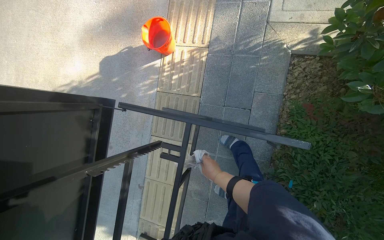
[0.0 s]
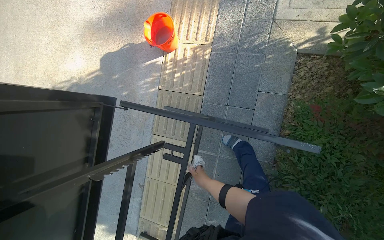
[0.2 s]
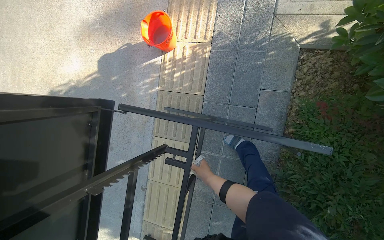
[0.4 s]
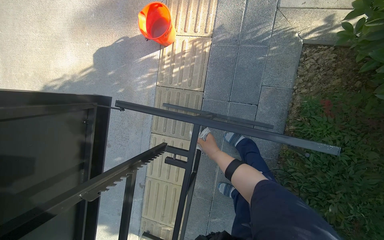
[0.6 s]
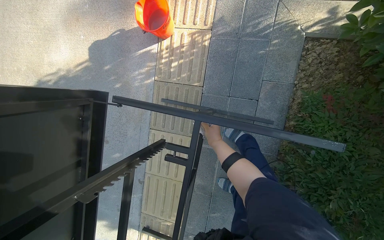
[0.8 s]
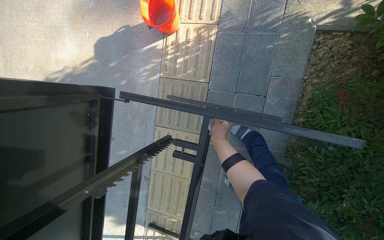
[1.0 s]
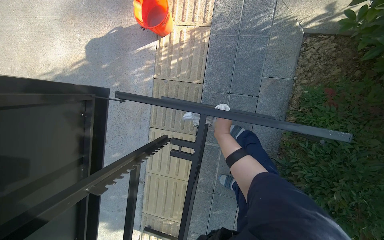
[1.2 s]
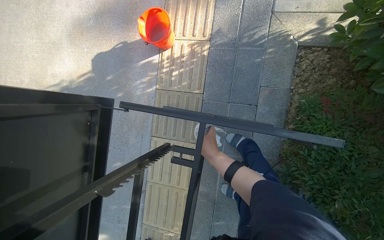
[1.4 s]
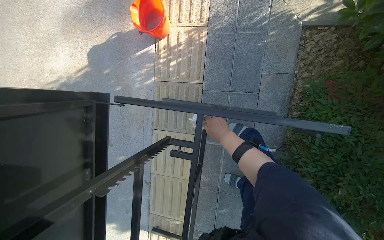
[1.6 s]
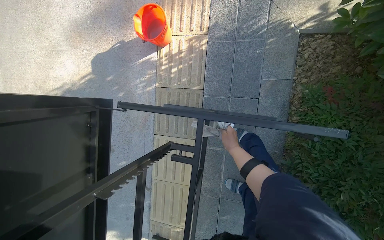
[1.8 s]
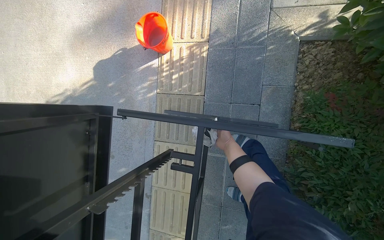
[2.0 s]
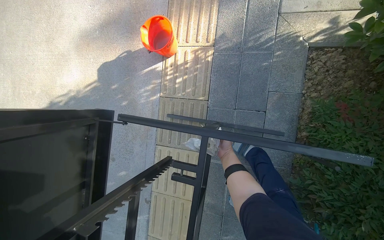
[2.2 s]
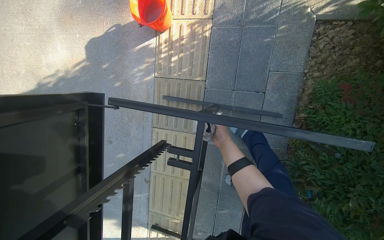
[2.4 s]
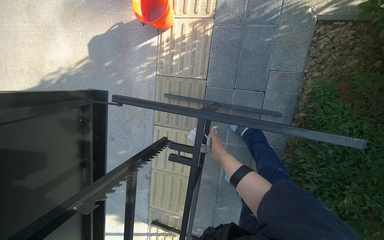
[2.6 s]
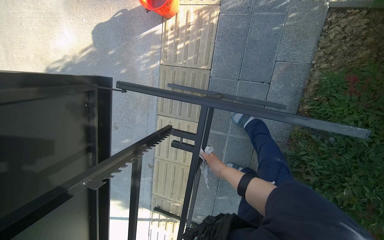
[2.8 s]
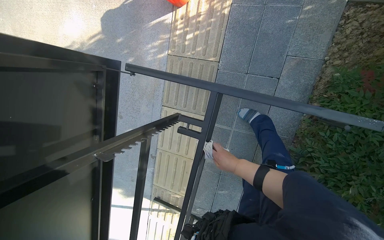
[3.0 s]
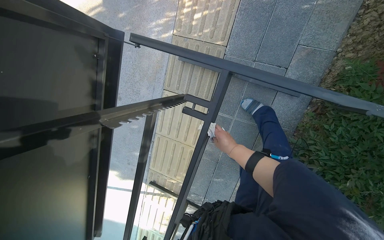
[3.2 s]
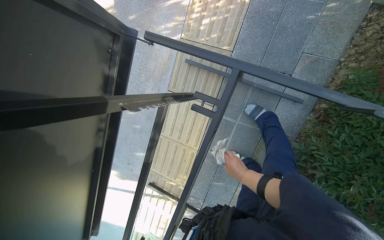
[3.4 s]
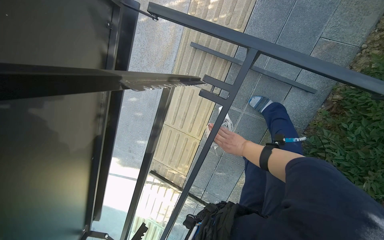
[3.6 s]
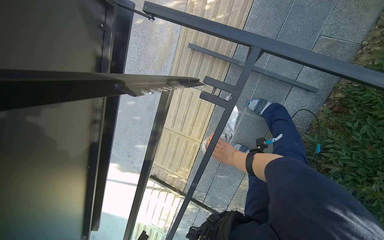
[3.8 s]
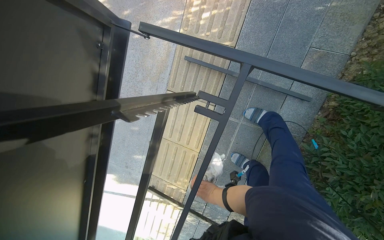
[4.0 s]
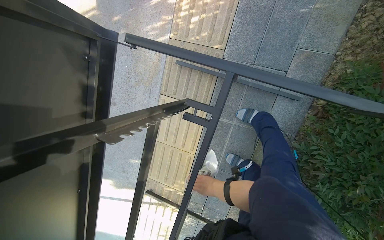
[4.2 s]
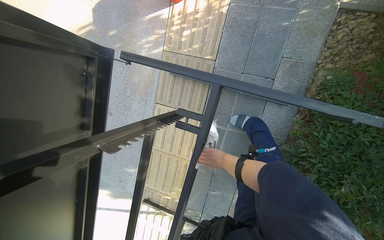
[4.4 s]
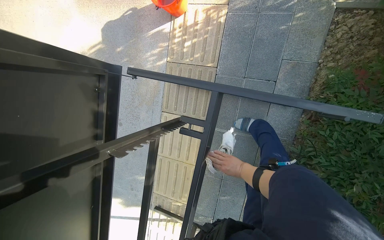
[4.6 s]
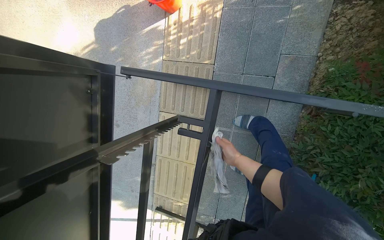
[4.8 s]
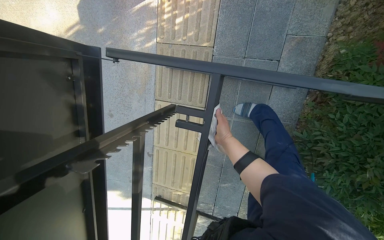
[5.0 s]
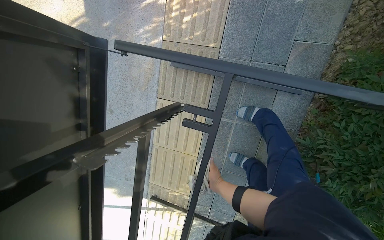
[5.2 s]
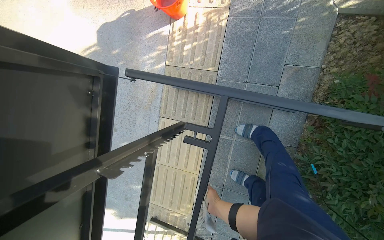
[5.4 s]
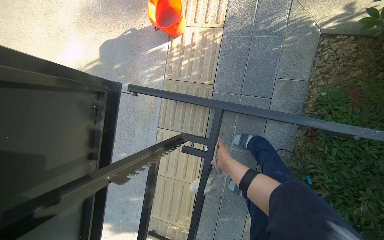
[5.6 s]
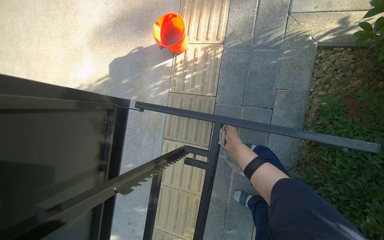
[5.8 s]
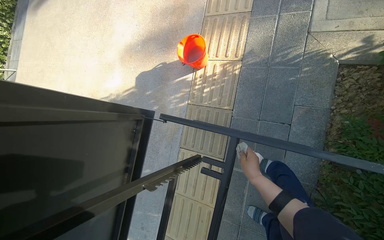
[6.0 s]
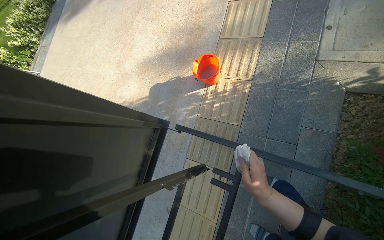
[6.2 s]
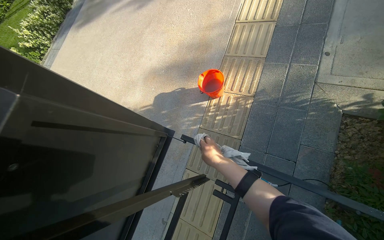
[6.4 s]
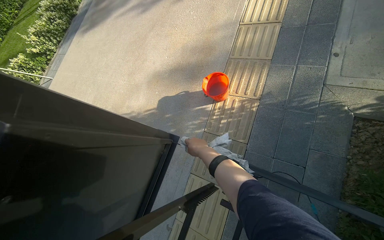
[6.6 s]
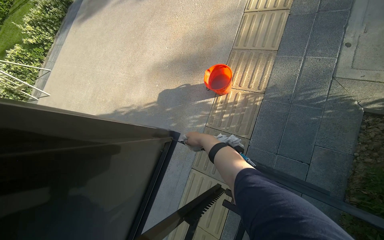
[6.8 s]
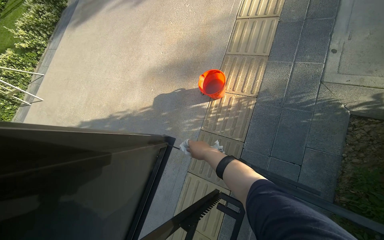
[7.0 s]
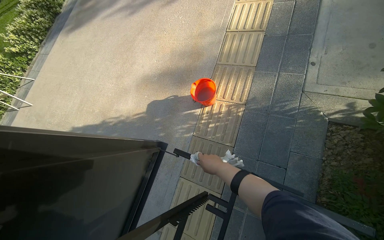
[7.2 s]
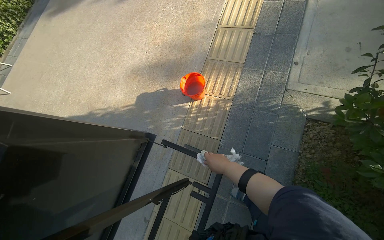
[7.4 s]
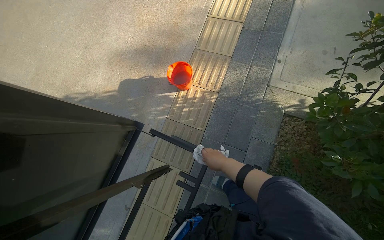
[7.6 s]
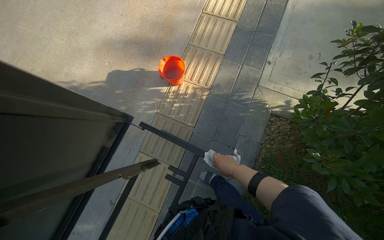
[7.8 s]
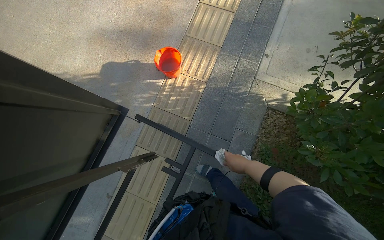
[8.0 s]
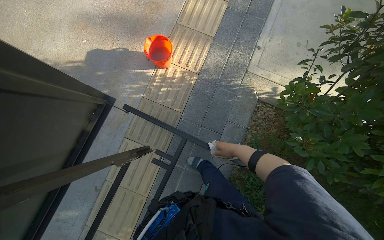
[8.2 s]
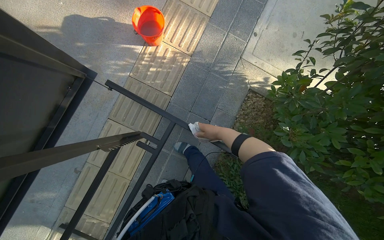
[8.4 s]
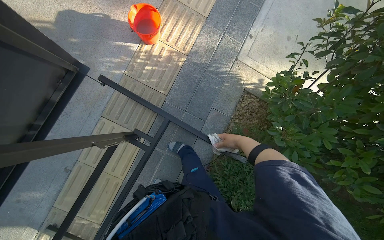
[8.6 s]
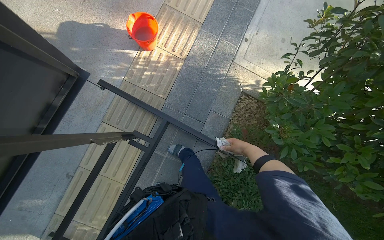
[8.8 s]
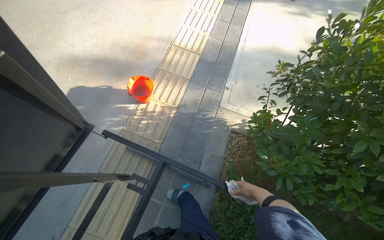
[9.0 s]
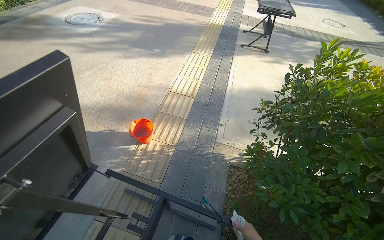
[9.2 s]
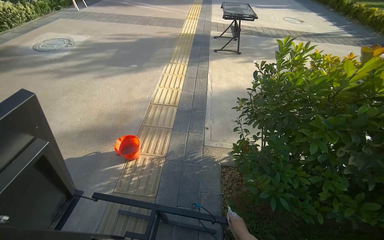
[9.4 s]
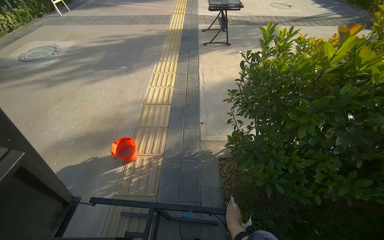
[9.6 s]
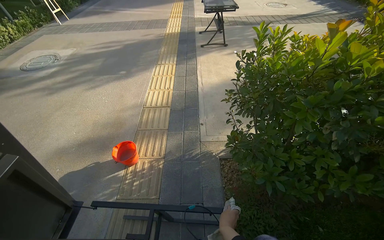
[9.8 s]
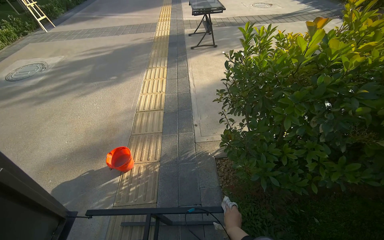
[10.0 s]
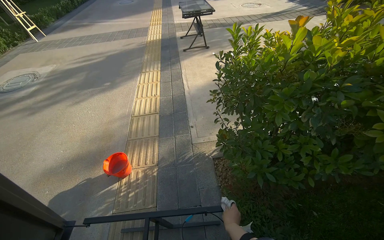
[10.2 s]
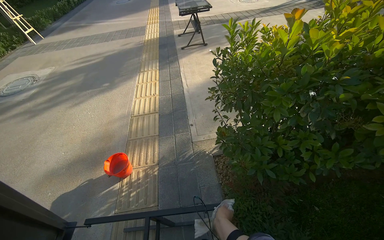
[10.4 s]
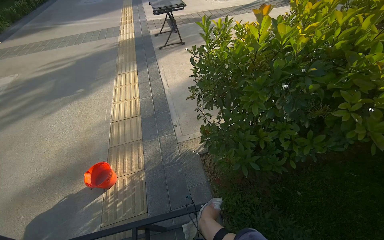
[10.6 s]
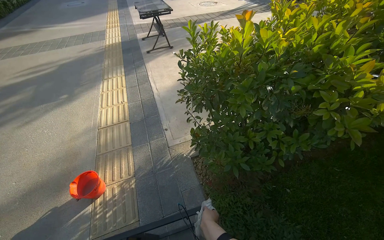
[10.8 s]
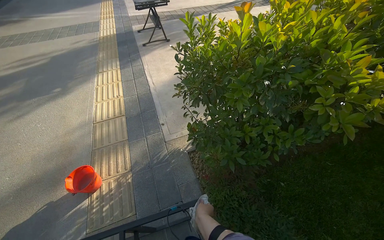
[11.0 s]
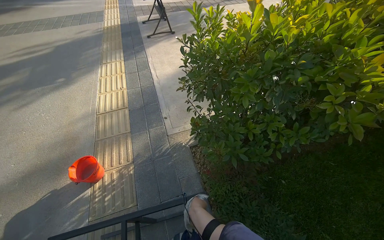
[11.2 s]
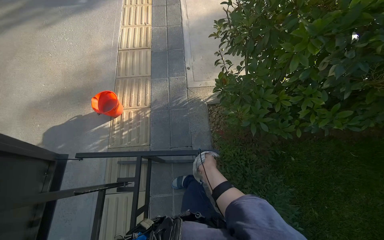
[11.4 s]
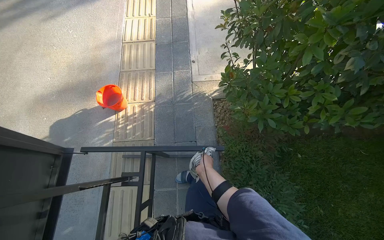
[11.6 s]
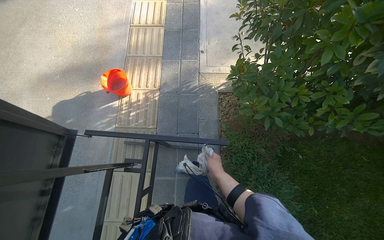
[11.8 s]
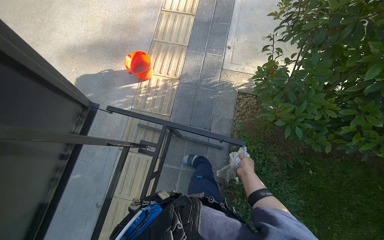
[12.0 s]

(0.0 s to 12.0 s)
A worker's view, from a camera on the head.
Job: wiping surfaces.
The whole recording: Cleaning table frame and underside. The worker wipes the frame and underside of the display table with a cloth.
0.0 s - 1.6 s: The right hand moves up the picture, approximately 15 cm.
1.6 s - 3.0 s: The right hand shifts about 15 cm down the picture, and goes farther from the camera and returns, roughly 20 cm each way.
3.0 s - 4.4 s: The right hand shifts approximately 15 cm farther from the camera, and goes down the picture and returns, roughly 20 cm each way.
4.4 s - 6.0 s: The view tilts about 15 degrees upward. The right hand goes up and down the picture, approximately 25 cm each way, reversing 2 times.
6.0 s - 7.6 s: The right hand goes nearer and farther, roughly 15 cm each way, reversing 2 times.
7.6 s - 9.0 s: The camera sweeps to the right, by some 15 degrees. The right hand travels to the right and down the picture by approximately 35 cm.
9.0 s - 10.4 s: The view tilts about 20 degrees upward. The scene turns approximately 30 degrees counterclockwise in the picture.
10.4 s - 12.0 s: The camera pitches downward, by roughly 25 degrees.

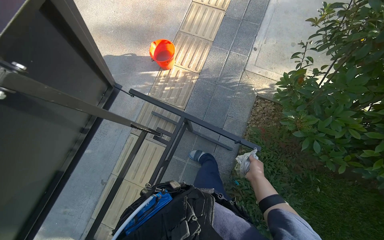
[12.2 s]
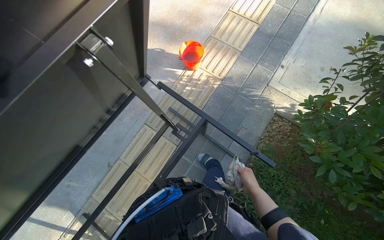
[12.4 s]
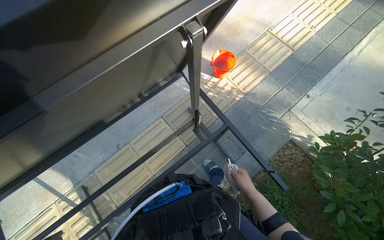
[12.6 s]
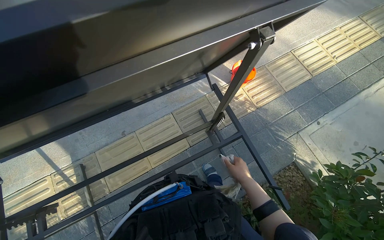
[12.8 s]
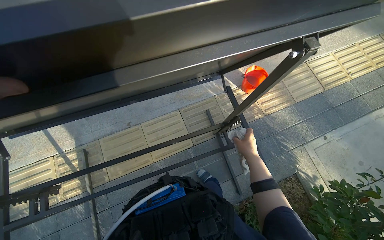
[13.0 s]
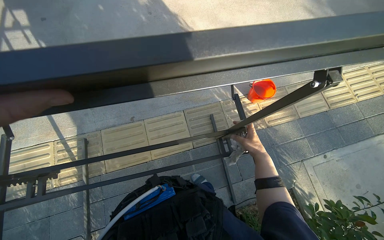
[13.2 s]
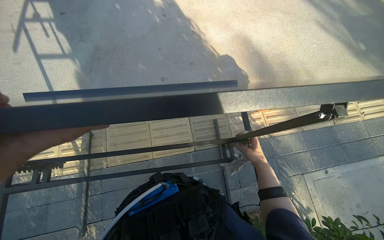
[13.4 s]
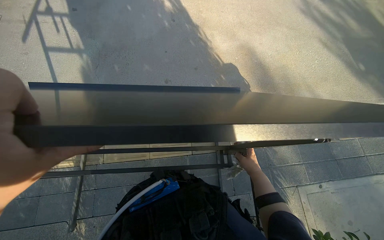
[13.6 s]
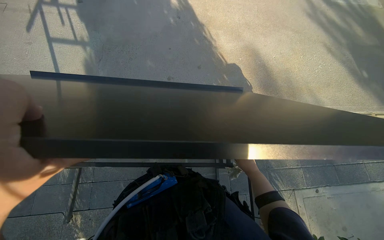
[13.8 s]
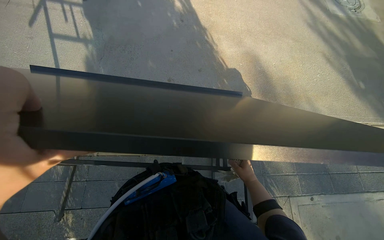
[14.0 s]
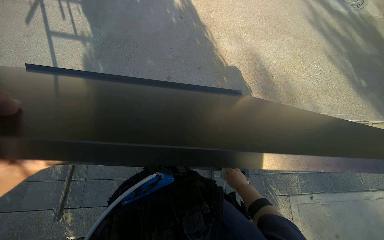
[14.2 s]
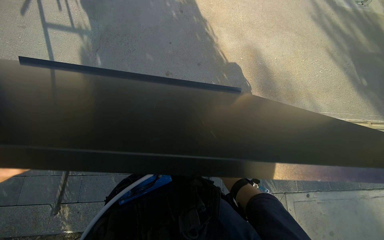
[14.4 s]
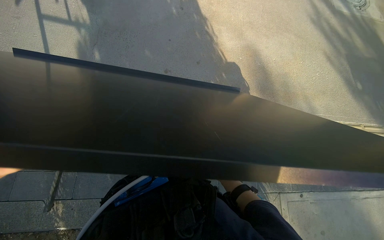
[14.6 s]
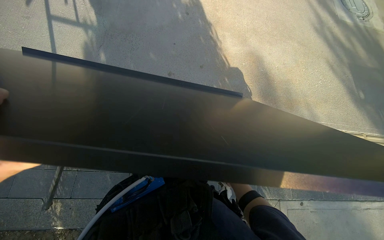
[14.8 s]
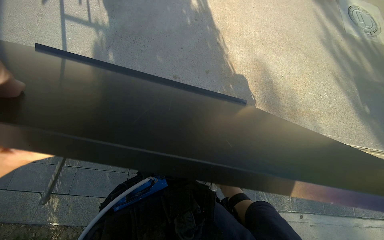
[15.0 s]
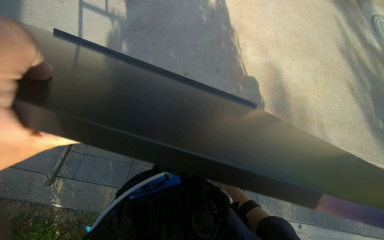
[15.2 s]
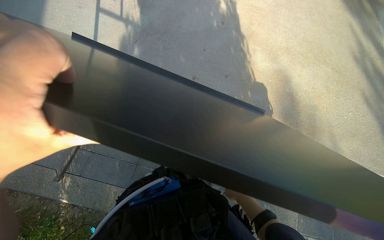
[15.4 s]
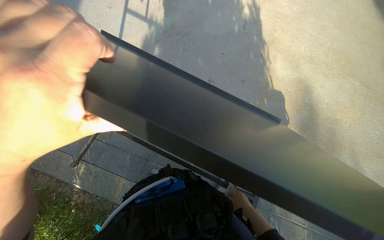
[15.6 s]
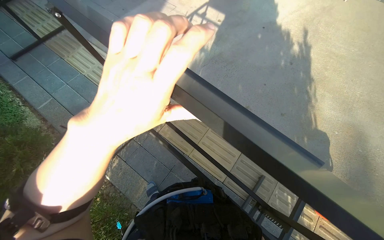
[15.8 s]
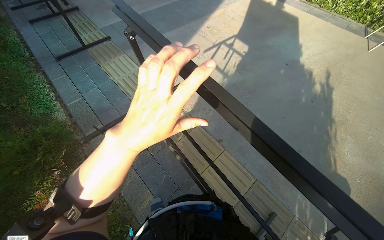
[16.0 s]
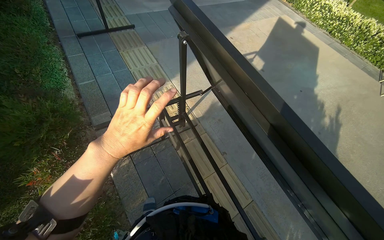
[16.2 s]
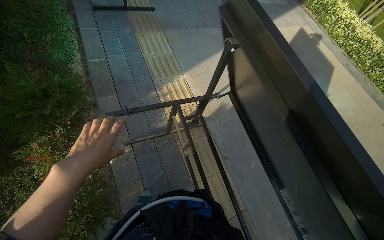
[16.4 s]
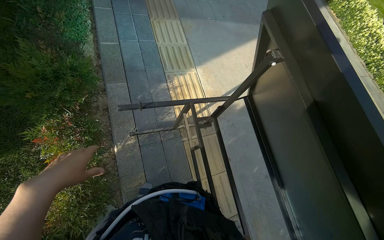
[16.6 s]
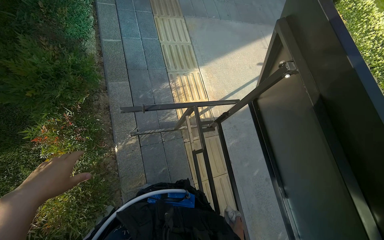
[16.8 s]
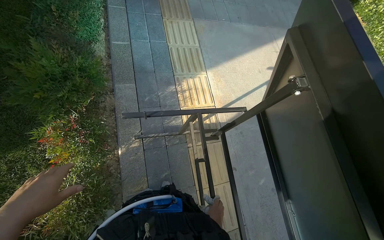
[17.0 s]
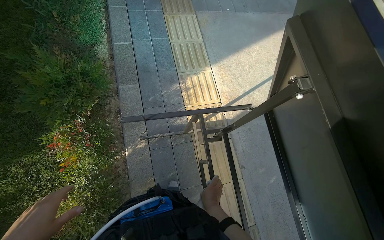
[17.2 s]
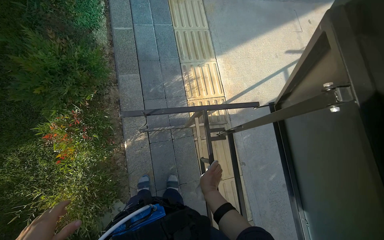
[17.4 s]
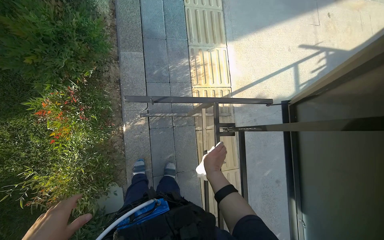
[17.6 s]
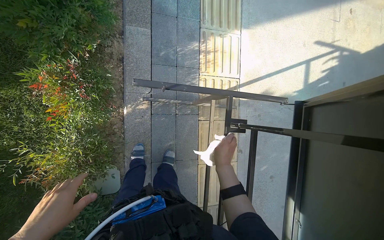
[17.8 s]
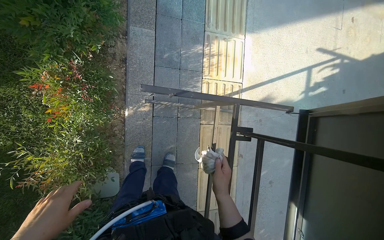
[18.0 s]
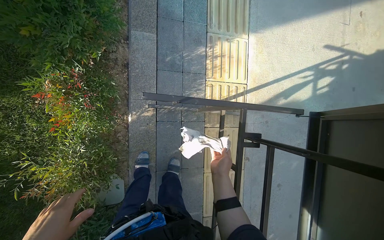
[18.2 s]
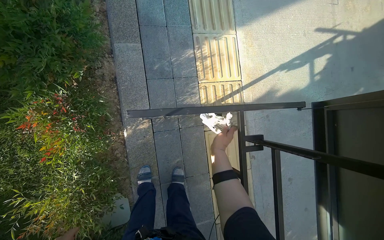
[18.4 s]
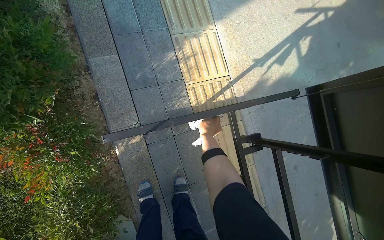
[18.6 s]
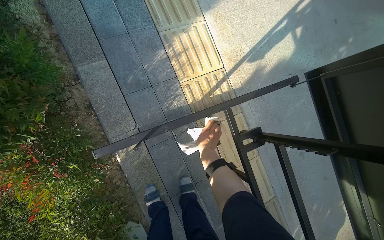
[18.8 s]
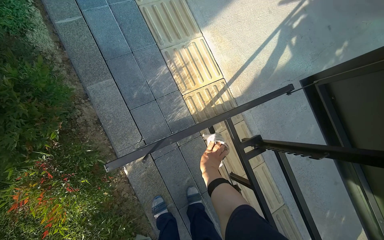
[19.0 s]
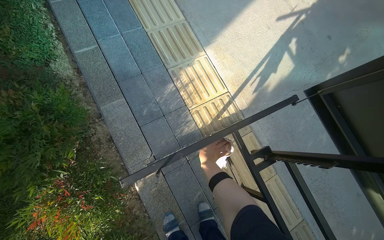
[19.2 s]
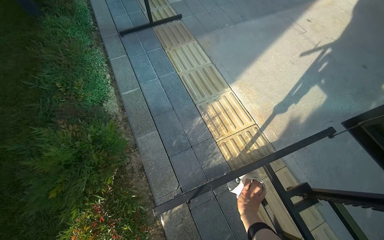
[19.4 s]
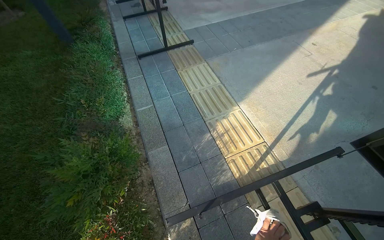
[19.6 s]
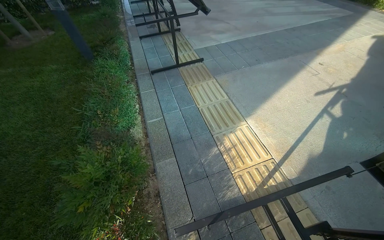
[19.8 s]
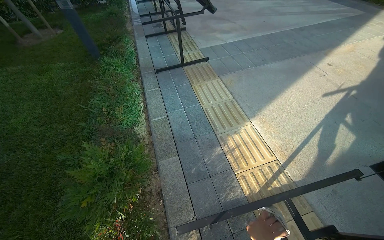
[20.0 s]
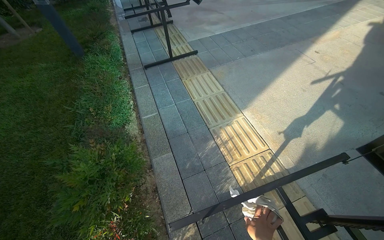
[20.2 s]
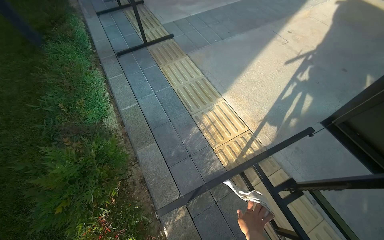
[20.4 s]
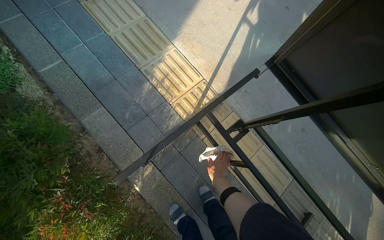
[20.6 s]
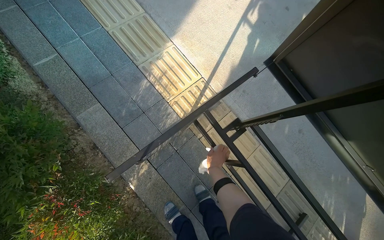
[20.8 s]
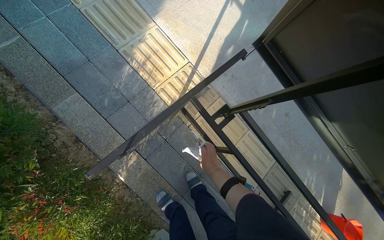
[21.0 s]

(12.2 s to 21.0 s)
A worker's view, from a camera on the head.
Job: wiping surfaces.
The whole recording: Cleaning table frame and underside. The worker wipes the frame and underside of the display table with a cloth.
12.2 s - 13.6 s: Everything in view rotates some 65 degrees clockwise.
15.2 s - 16.6 s: The wearer moves roughly 50 cm. The head turns to the left by about 65 degrees. The view tilts approximately 10 degrees upward.
16.6 s - 18.0 s: The view tips downward by roughly 15 degrees.
18.0 s - 19.6 s: The view pans to the left by approximately 20 degrees. The view tilts roughly 25 degrees upward. Everything in view rotates about 30 degrees counterclockwise.
19.6 s - 21.0 s: The head rotates approximately 30 degrees to the right. The camera pitches downward, by approximately 25 degrees.
